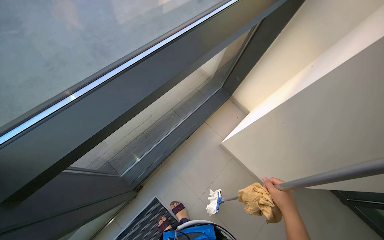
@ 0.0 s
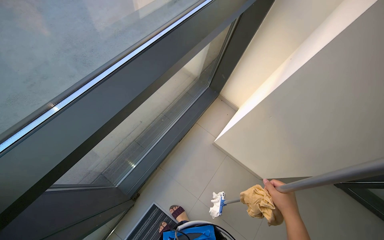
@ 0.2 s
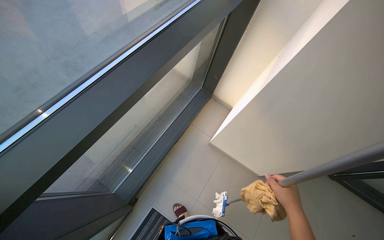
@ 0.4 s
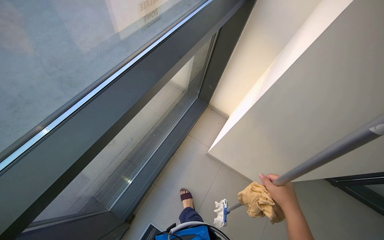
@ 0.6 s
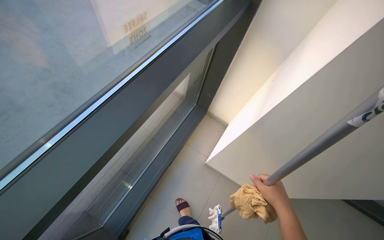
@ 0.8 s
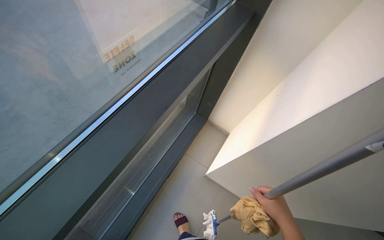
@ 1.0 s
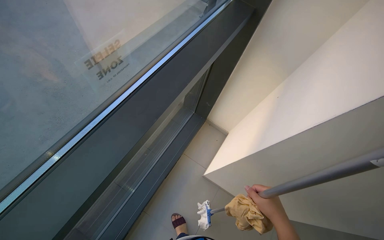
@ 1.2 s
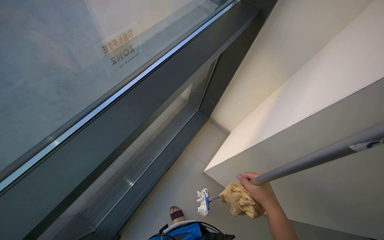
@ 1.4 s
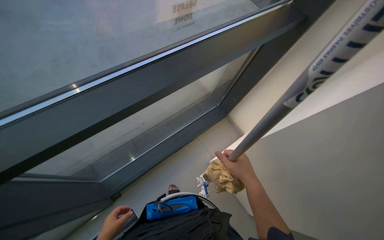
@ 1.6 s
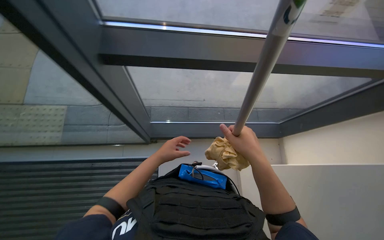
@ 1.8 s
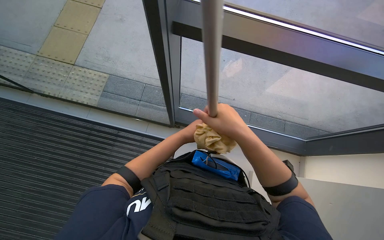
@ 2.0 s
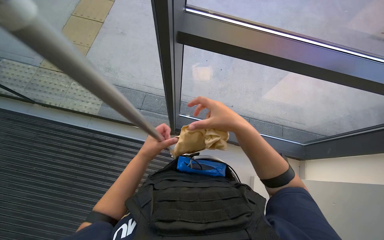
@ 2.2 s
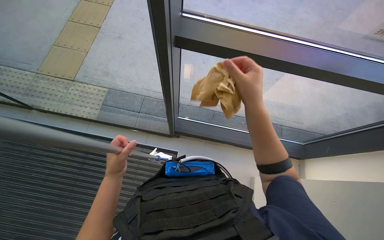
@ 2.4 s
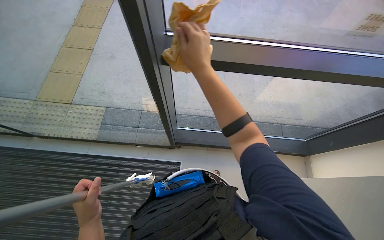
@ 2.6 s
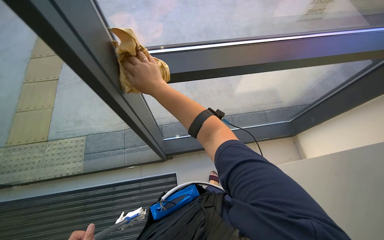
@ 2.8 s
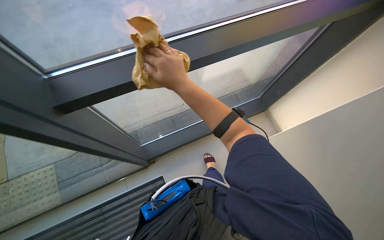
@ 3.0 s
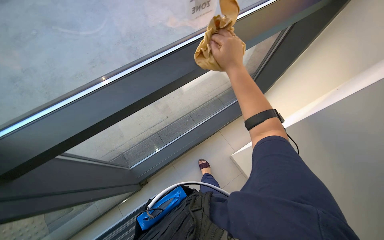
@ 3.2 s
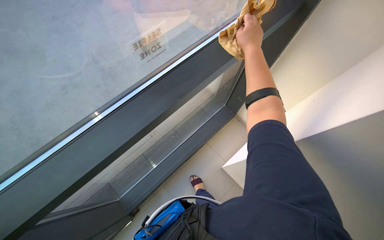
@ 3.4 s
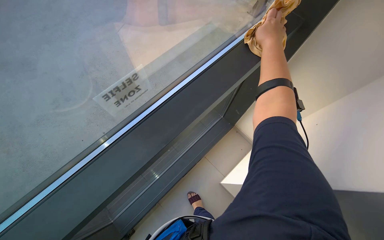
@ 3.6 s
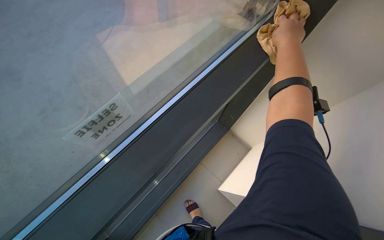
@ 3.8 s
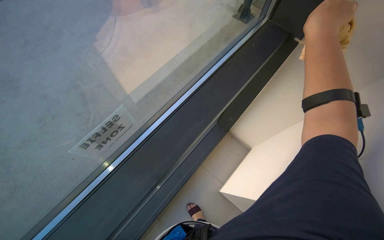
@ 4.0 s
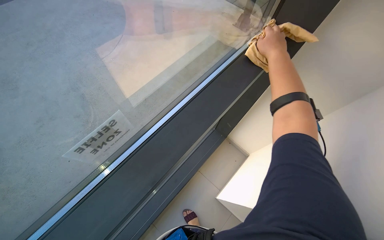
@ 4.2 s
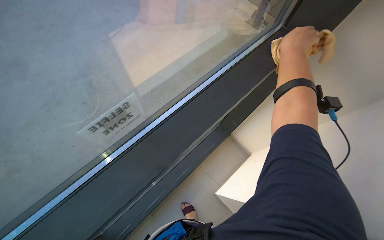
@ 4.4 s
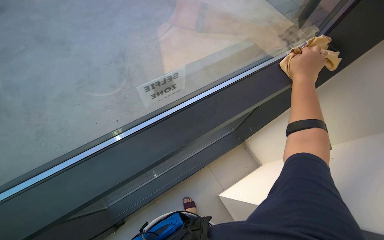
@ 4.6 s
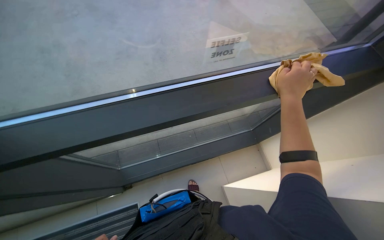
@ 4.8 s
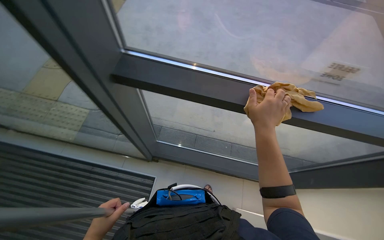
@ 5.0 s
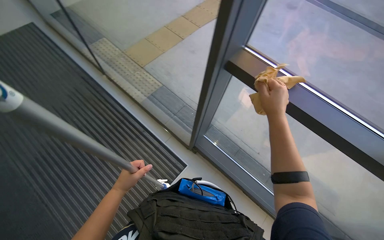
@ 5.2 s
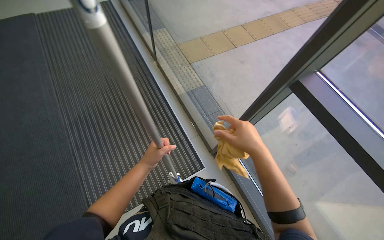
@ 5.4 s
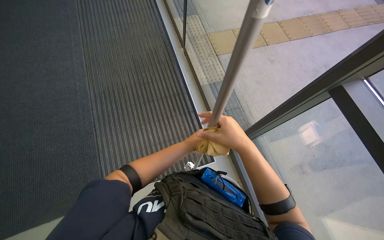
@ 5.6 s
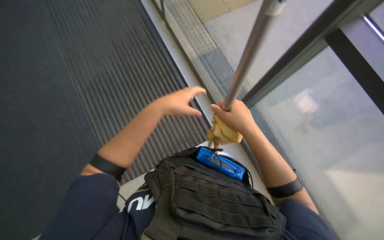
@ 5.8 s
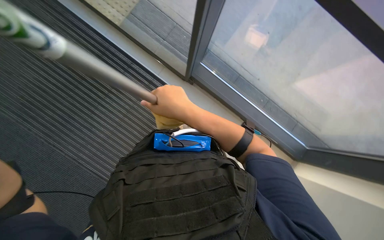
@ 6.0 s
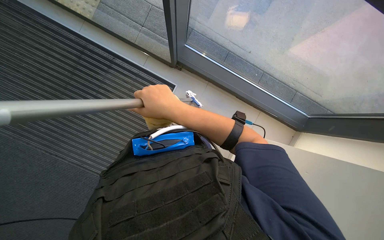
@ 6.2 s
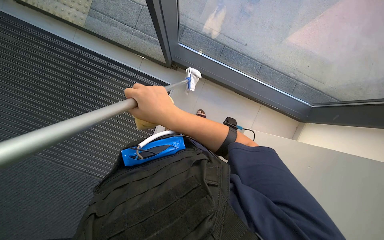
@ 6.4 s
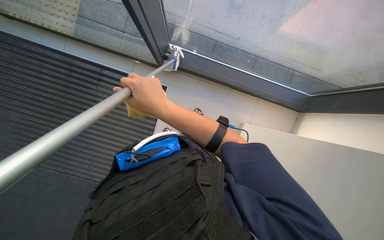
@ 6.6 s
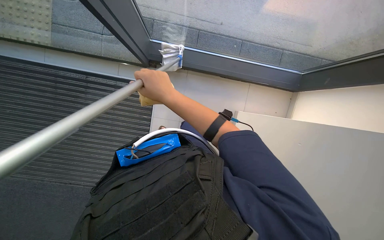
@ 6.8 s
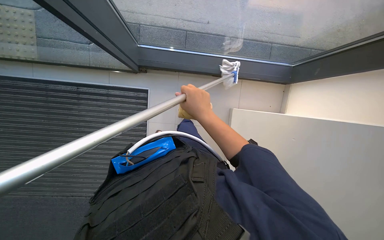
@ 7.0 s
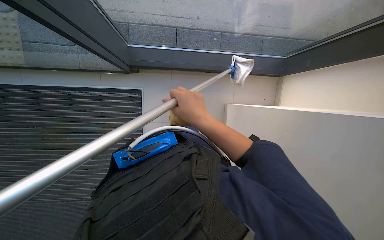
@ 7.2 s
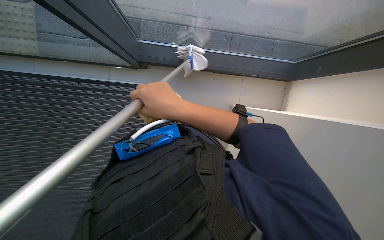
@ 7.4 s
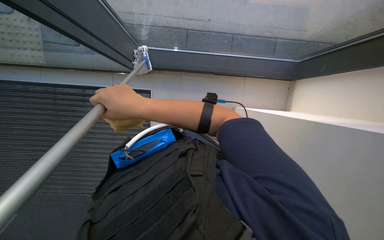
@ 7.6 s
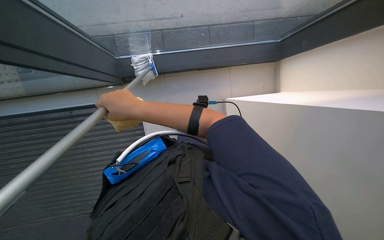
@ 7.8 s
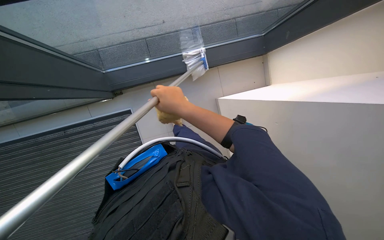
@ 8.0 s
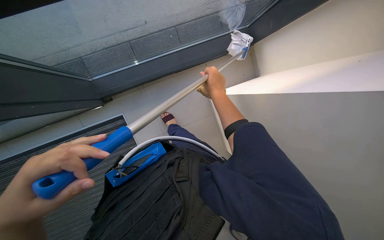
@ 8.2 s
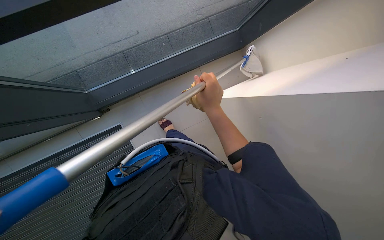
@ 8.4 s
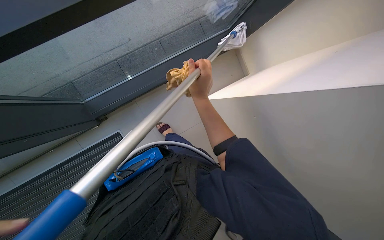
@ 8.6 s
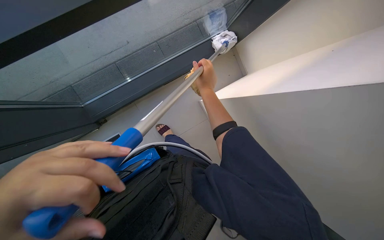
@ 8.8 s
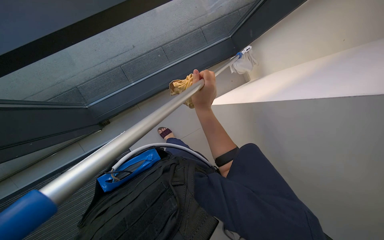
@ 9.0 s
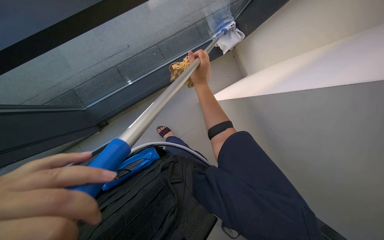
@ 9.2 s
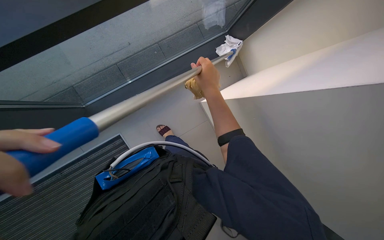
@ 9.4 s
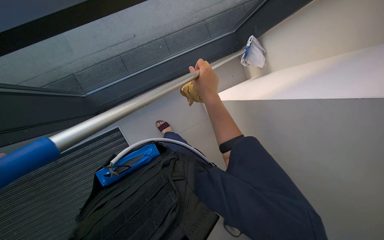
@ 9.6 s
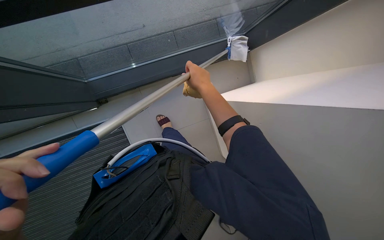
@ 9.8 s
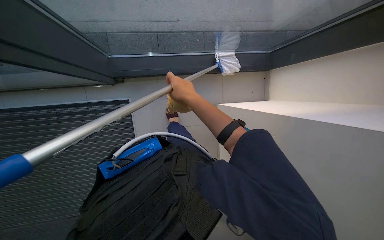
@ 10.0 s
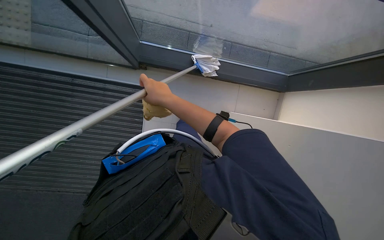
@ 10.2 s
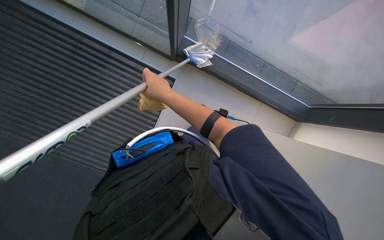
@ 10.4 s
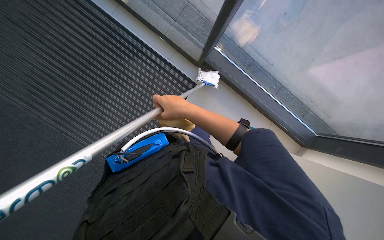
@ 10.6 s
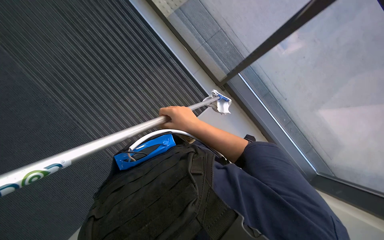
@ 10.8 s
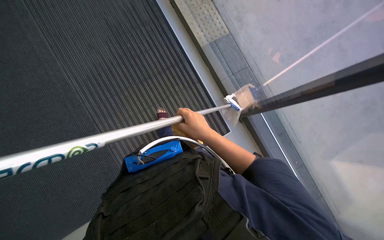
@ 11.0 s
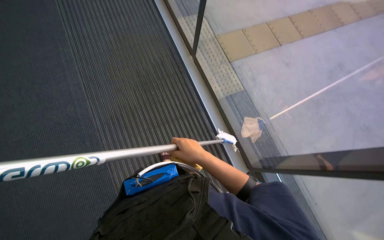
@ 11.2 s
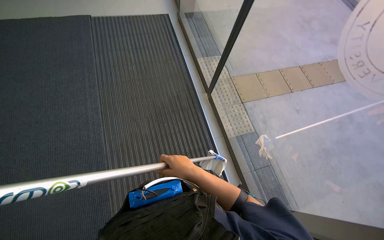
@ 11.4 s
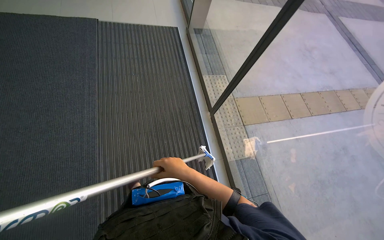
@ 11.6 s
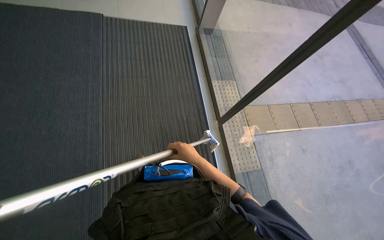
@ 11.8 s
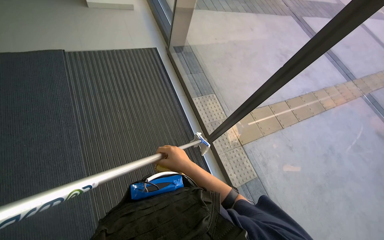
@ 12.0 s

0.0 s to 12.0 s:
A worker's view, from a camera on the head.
Job: cleaning windows.
The whole recording: Cleaning large windows. The worker cleans large glass windows and their frames using a cloth and a squeegee on a pole.
0.0 to 1.6 s: The camera pitches upward, by about 10 degrees.
1.6 to 3.0 s: Everything in view rotates some 35 degrees counterclockwise.
3.0 to 4.4 s: The right hand travels to the right and up the picture by about 40 cm.
4.4 to 6.0 s: The camera is aimed some 25 degrees further to the left. The view tilts approximately 15 degrees downward.
6.0 to 7.6 s: The scene rotates counterclockwise by approximately 35 degrees.
7.6 to 9.0 s: The scene turns roughly 30 degrees counterclockwise in the picture.
9.0 to 10.4 s: The scene rotates clockwise by about 40 degrees.

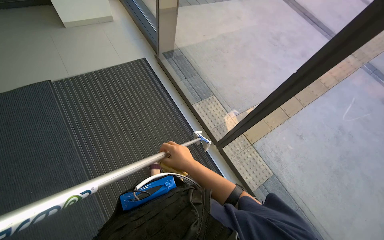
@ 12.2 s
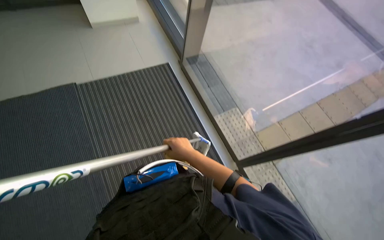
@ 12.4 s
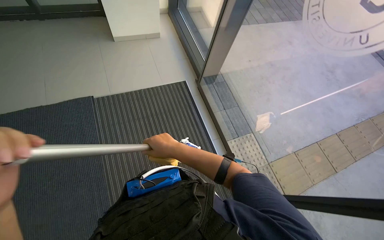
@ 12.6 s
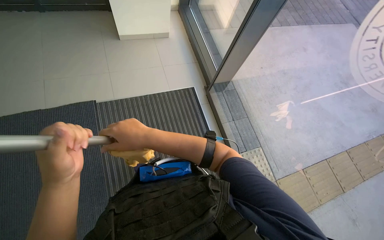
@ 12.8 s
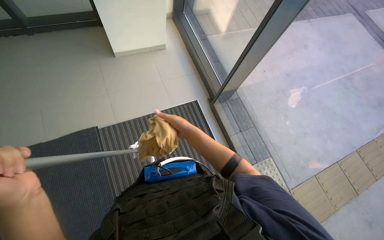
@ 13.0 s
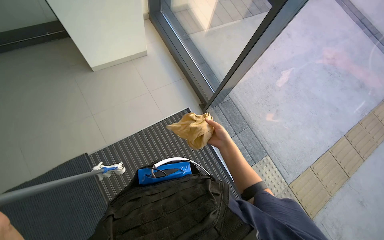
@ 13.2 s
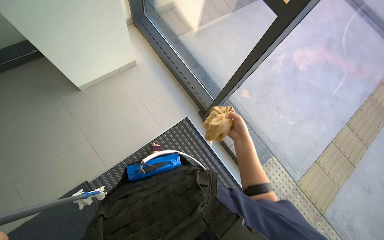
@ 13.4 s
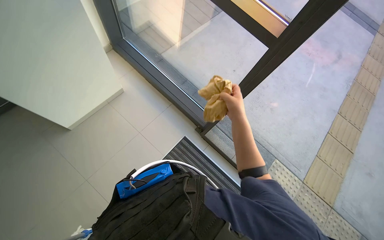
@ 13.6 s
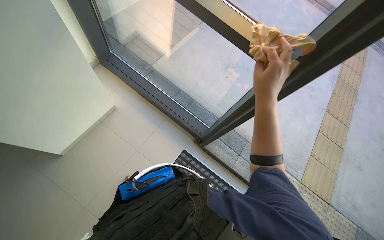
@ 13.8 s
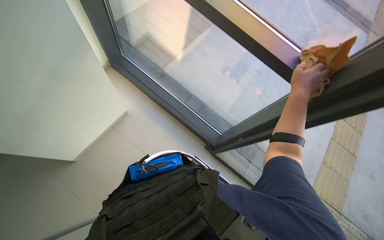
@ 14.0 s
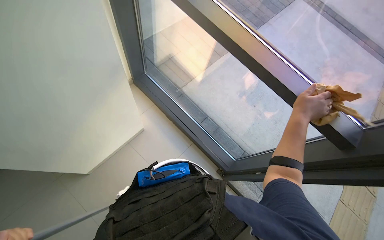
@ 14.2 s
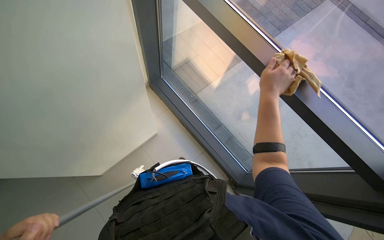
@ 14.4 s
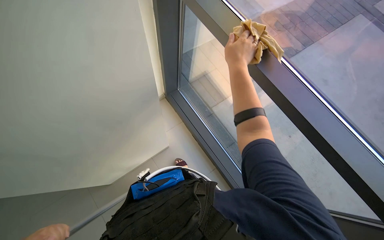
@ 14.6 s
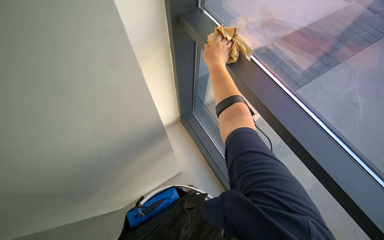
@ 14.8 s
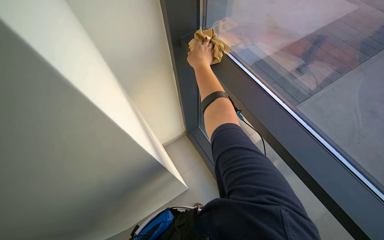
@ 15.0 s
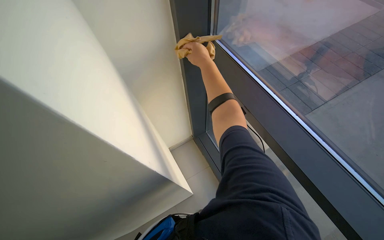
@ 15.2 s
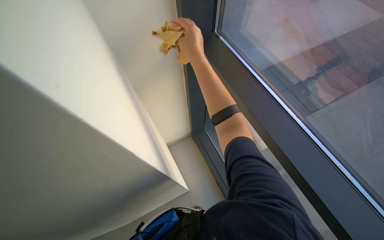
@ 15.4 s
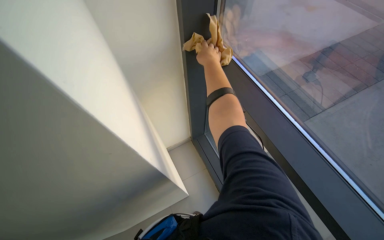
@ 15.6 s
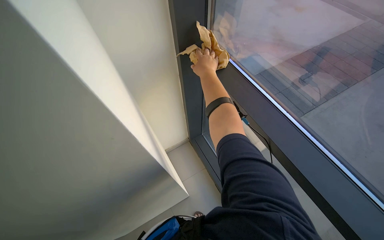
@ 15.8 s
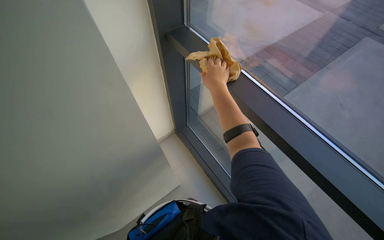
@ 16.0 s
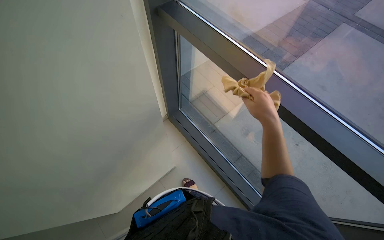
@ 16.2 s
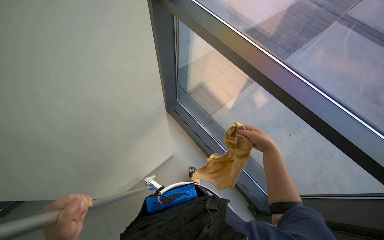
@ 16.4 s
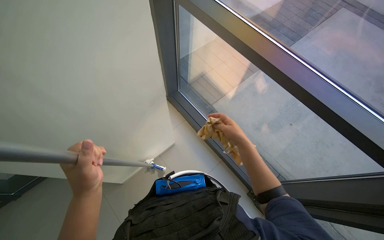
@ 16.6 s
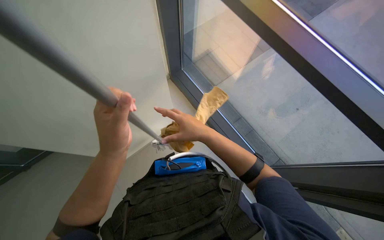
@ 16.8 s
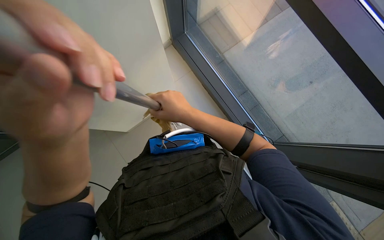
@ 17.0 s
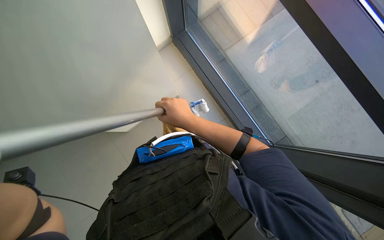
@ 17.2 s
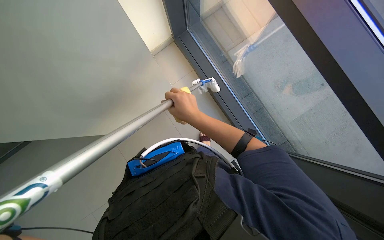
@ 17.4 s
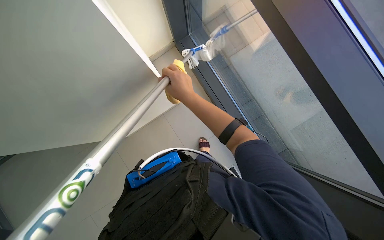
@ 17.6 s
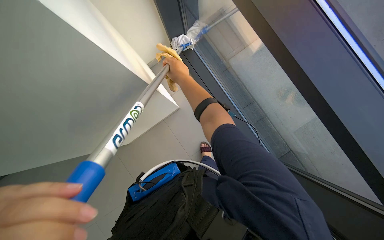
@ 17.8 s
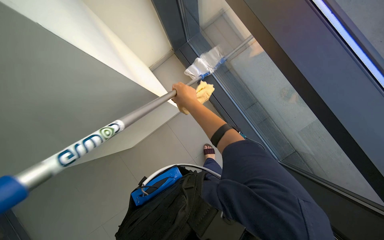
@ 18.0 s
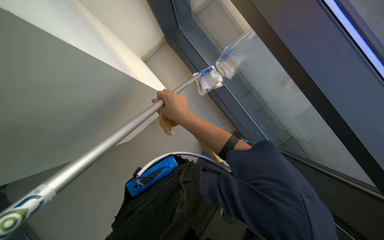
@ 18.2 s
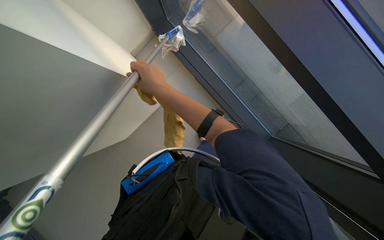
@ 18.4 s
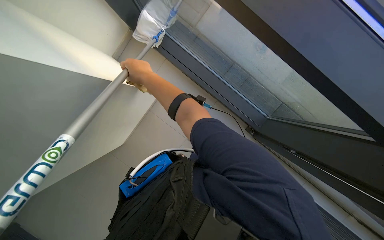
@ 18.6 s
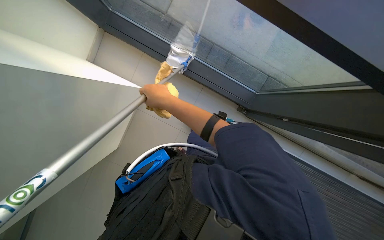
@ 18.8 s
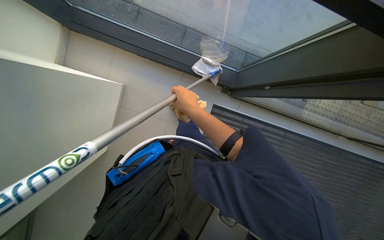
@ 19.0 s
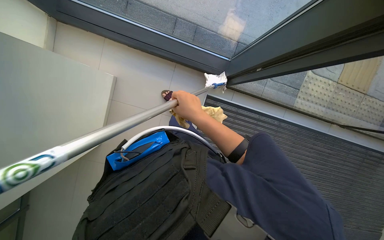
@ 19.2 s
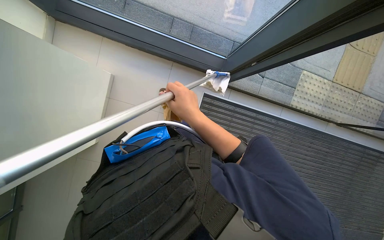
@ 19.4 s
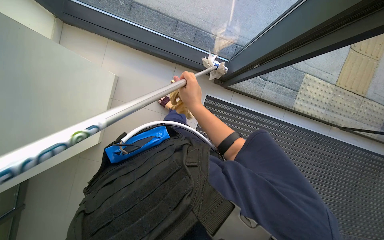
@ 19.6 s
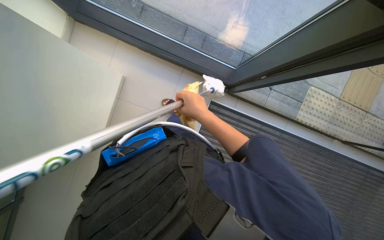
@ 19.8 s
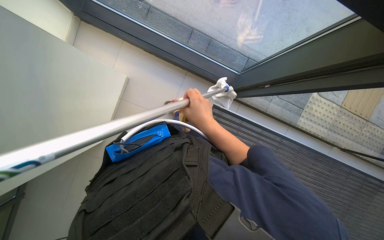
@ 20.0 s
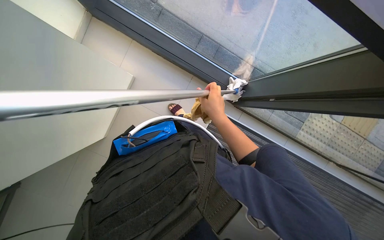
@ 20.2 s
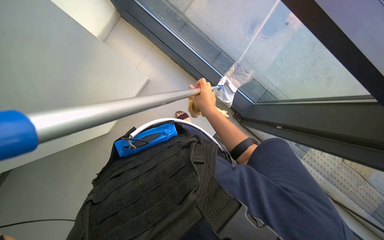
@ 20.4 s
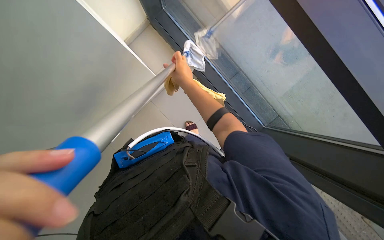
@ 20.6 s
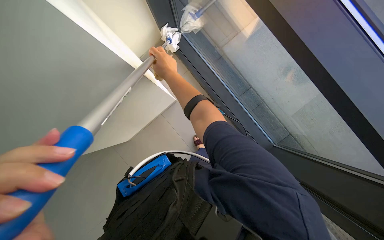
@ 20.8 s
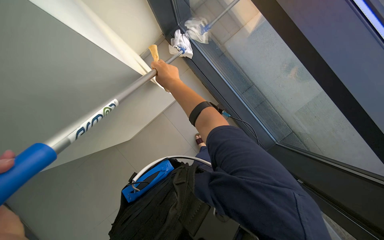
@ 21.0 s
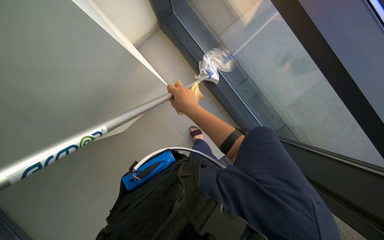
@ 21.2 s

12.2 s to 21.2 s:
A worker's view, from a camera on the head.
Job: cleaning windows.
The whole recording: Cleaning large windows. The worker cleans large glass windows and their frames using a cloth and a squeegee on a pole.
12.2 to 13.8 s: The head travels roughly 80 cm.
15.2 to 16.6 s: The right hand travels down the picture by roughly 40 cm.
16.6 to 18.2 s: The view tips downward by some 20 degrees. The right hand travels to the left by about 15 cm.
19.8 to 21.2 s: The scene rotates clockwise by approximately 30 degrees. The right hand moves about 20 cm up the picture and comes back.
